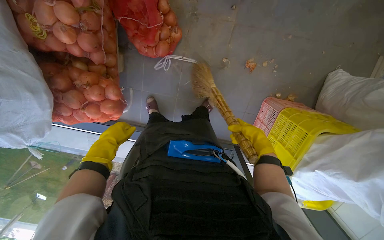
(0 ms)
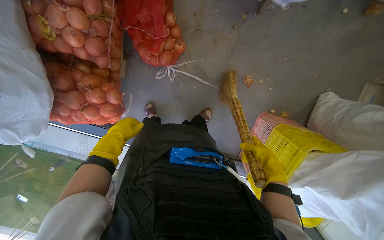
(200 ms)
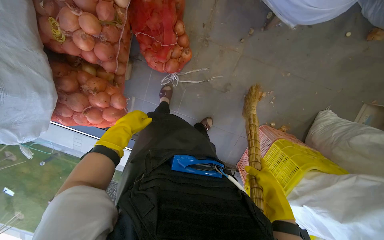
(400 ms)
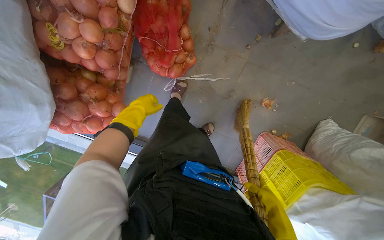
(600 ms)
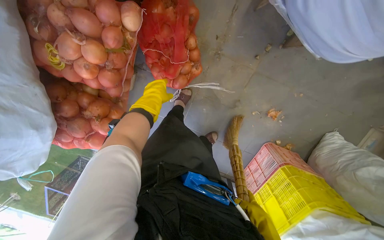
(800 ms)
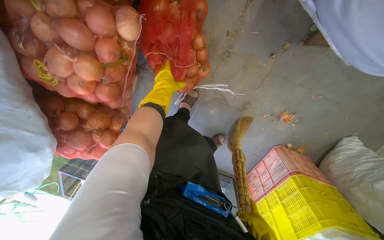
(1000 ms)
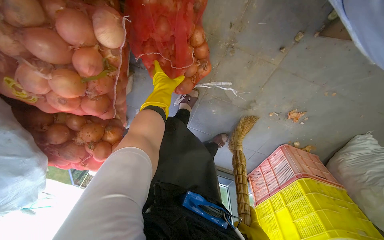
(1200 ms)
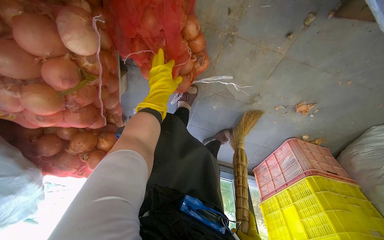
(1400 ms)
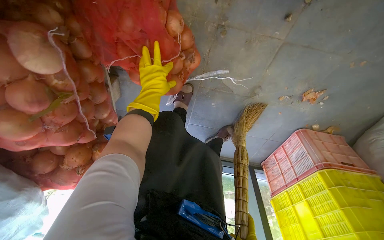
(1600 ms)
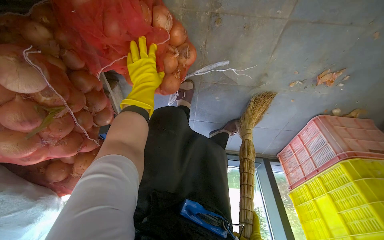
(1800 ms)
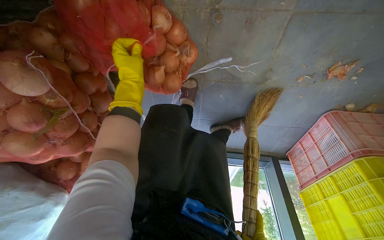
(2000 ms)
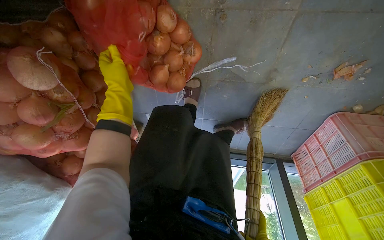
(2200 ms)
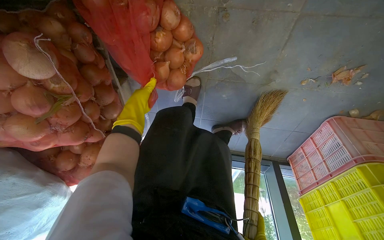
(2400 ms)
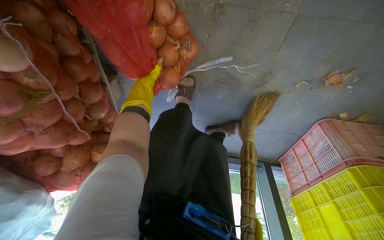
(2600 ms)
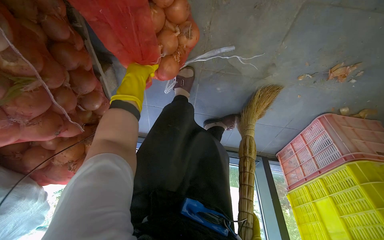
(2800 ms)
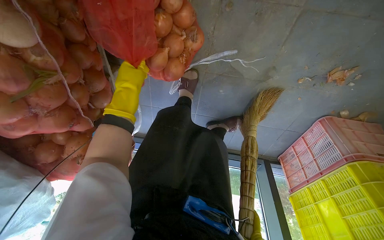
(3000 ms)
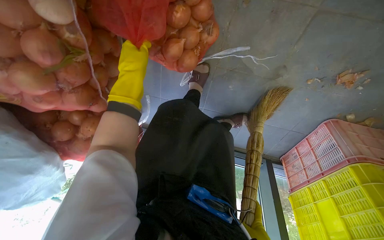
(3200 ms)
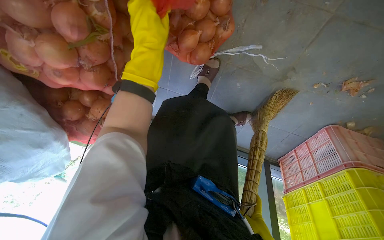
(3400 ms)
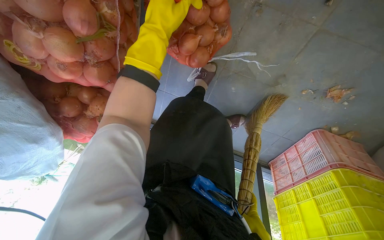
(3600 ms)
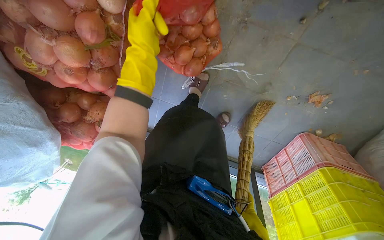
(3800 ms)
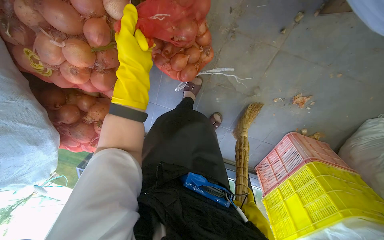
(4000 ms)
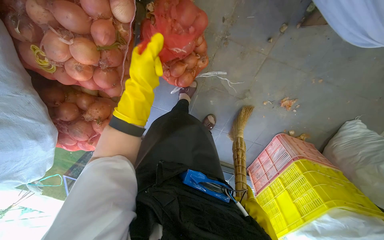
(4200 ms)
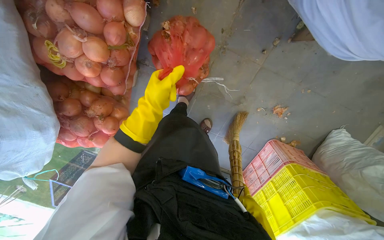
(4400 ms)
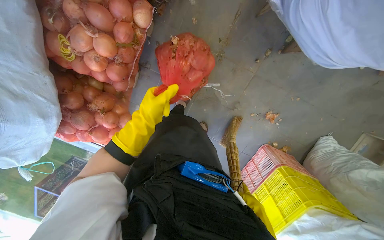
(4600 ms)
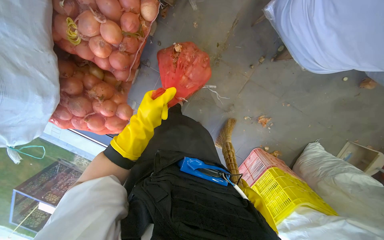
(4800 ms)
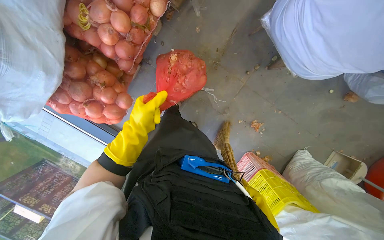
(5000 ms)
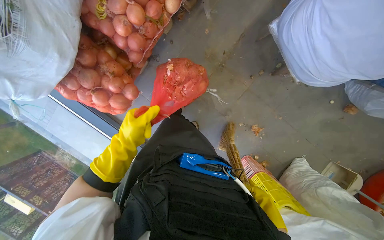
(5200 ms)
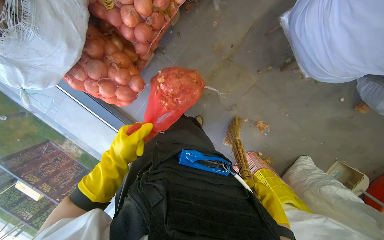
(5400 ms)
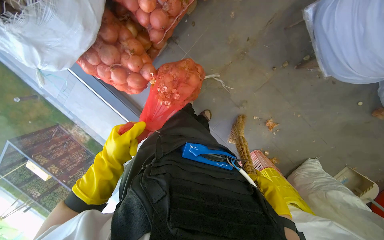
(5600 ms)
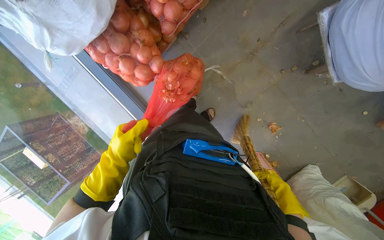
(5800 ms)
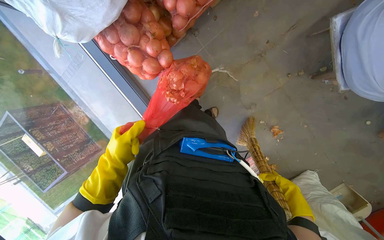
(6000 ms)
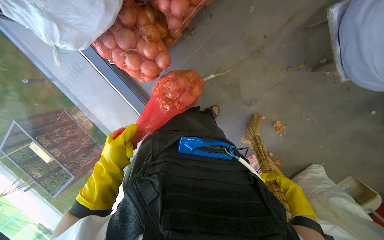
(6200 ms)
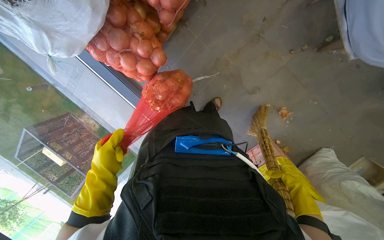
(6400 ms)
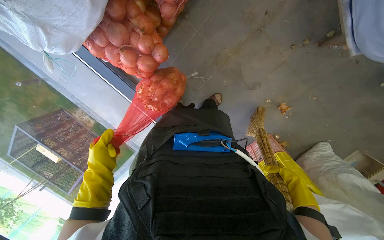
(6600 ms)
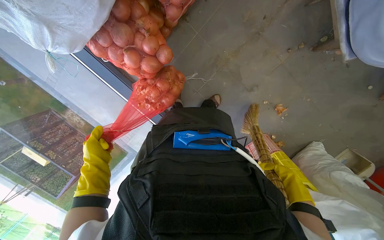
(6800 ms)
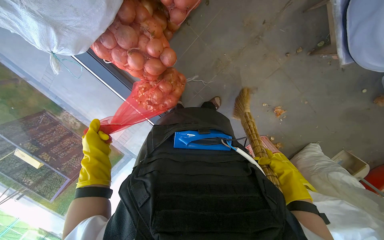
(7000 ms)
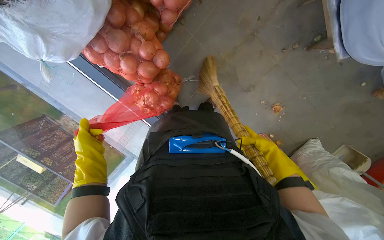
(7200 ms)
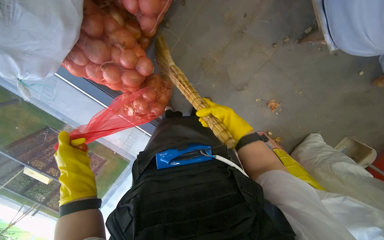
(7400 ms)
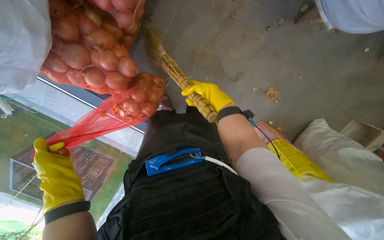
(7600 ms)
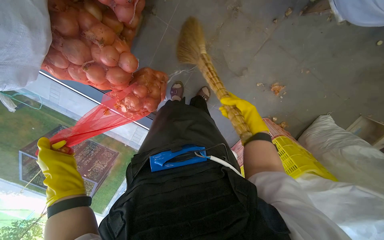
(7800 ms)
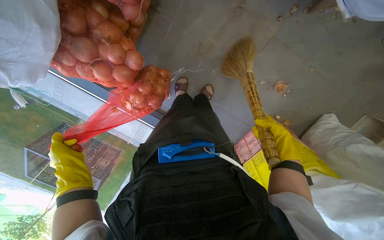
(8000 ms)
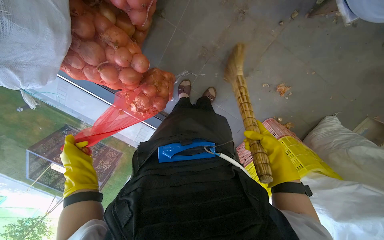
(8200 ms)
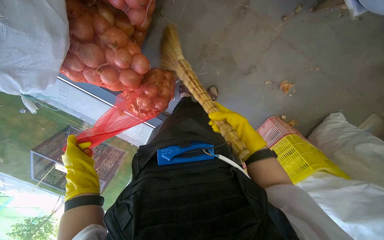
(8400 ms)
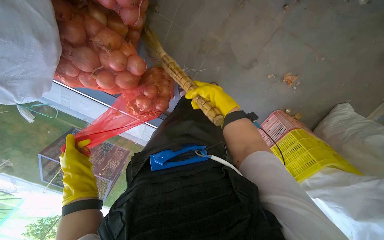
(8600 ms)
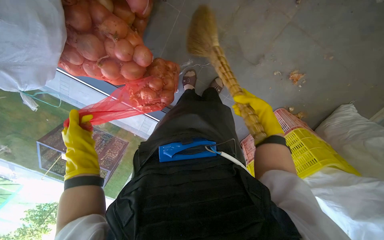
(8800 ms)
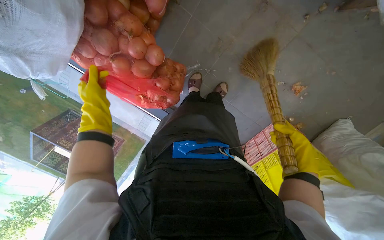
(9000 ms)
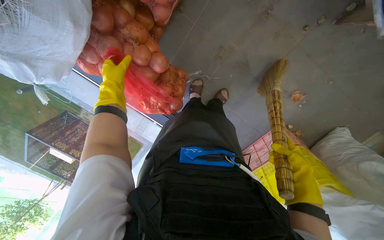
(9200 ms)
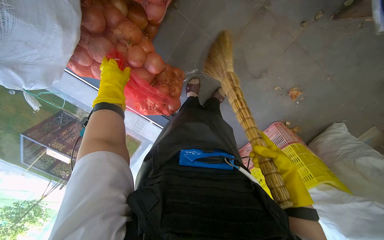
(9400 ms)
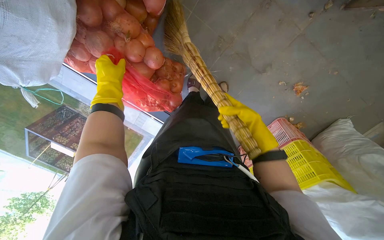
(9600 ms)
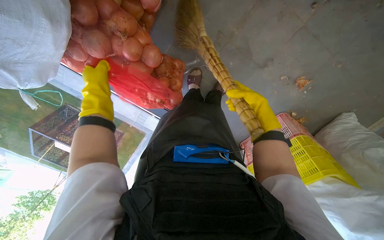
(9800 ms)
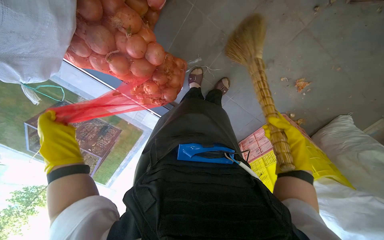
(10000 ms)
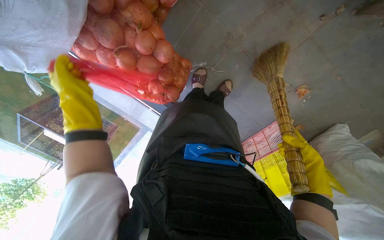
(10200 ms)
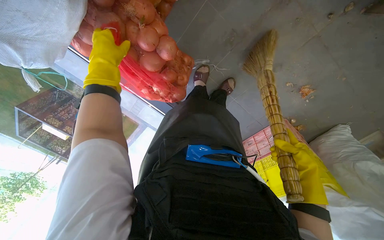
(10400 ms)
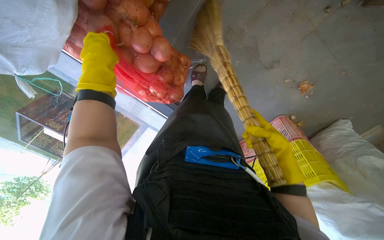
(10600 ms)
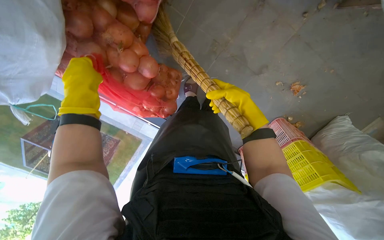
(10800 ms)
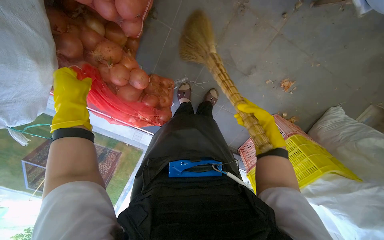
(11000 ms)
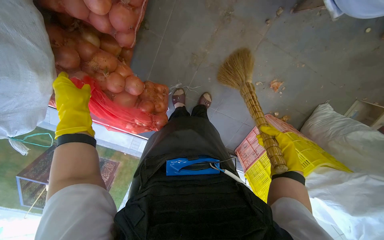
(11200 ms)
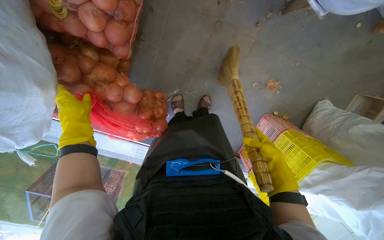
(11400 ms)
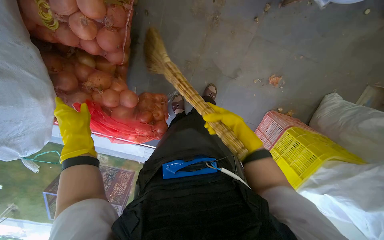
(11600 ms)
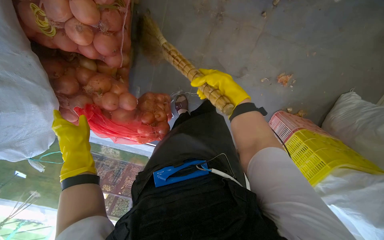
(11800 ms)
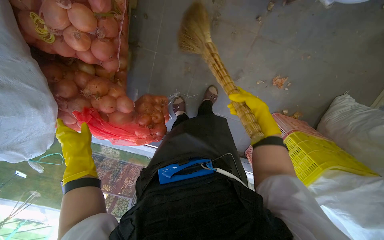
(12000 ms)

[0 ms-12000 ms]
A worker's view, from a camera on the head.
Job: sweeping floor.
The whole recording: Sweeping kitchen floor. The worker sweeps vegetable peels and debris from the kitchen floor into a bucket.
0 ms to 1600 ms: The camera is carried some 60 cm. The wearer looks roughly 20 degrees further downward.
1600 ms to 3000 ms: The left hand goes farther from the camera and returns, some 10 cm each way.
3000 ms to 4400 ms: The camera pitches upward, by roughly 15 degrees. The left hand heads down the picture, covering approximately 25 cm.
4400 ms to 6000 ms: Everything in view rotates approximately 30 degrees clockwise. The left hand shifts some 50 cm down the picture.
6000 ms to 7600 ms: The left hand goes about 10 cm nearer to the camera, while the right hand shifts some 40 cm up the picture and to the left.
7600 ms to 9000 ms: The left hand goes some 20 cm up the picture and farther from the camera. Meanwhile the right hand goes left and right, roughly 25 cm each way, reversing 2 times.
9000 ms to 10400 ms: The right hand goes up the picture and returns, roughly 15 cm each way, while the left hand moves up and down the picture over approximately 25 cm, changing direction 2 times.
10400 ms to 12000 ms: The right hand moves left and right over roughly 25 cm, changing direction 3 times.

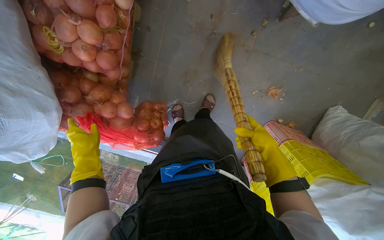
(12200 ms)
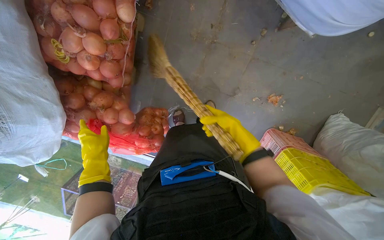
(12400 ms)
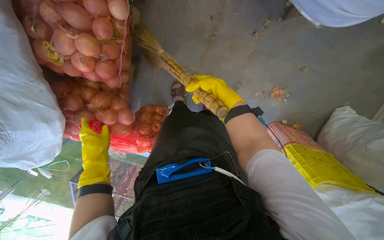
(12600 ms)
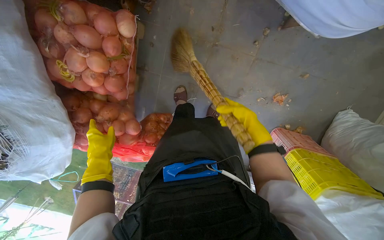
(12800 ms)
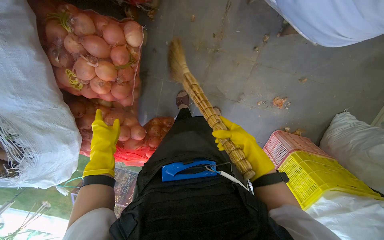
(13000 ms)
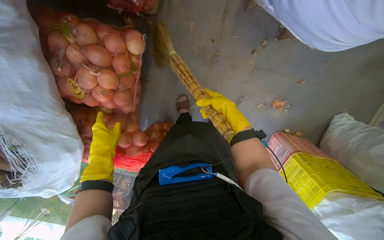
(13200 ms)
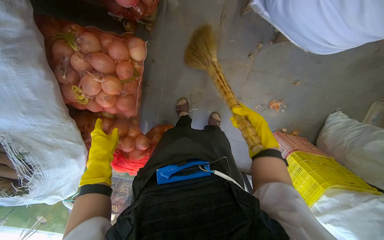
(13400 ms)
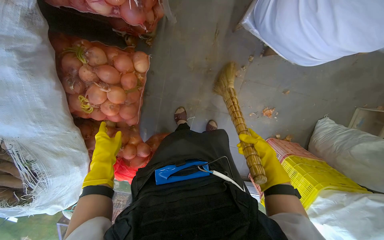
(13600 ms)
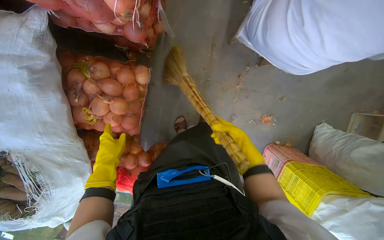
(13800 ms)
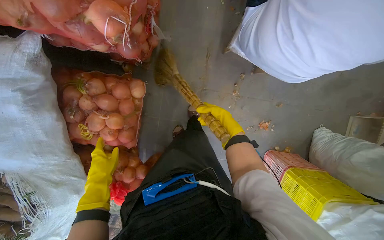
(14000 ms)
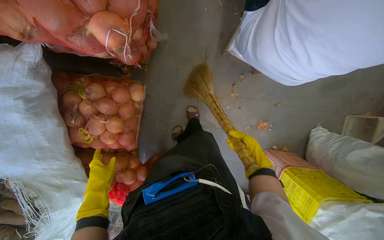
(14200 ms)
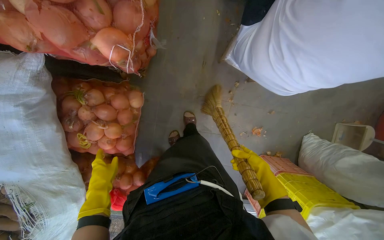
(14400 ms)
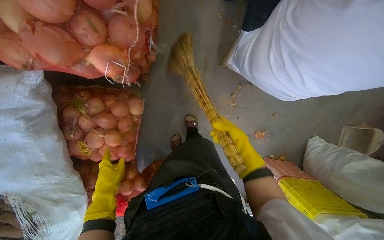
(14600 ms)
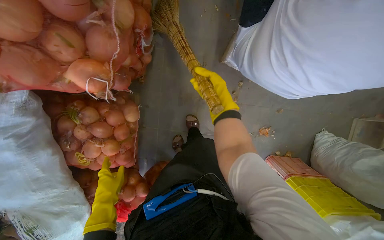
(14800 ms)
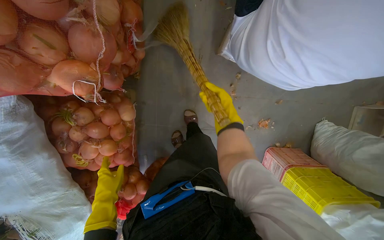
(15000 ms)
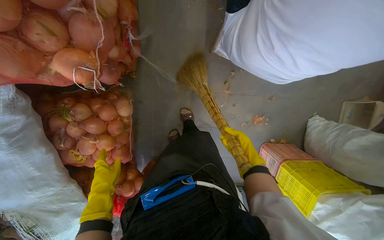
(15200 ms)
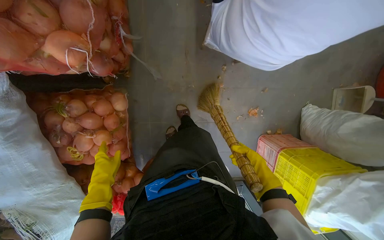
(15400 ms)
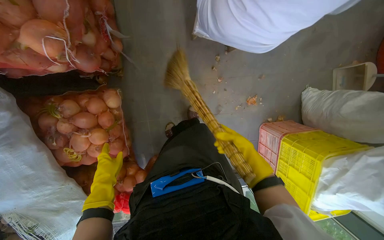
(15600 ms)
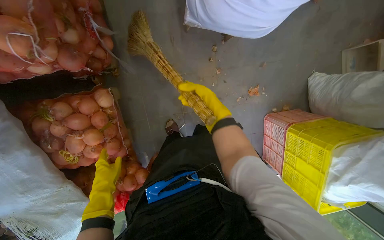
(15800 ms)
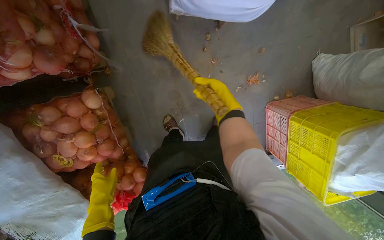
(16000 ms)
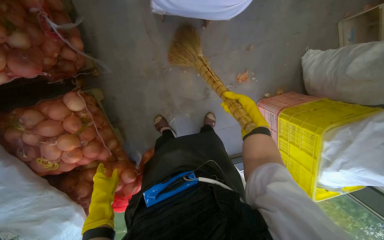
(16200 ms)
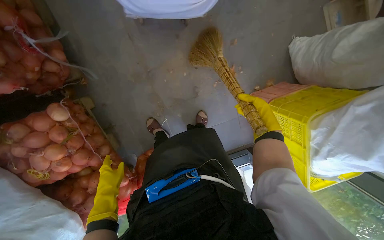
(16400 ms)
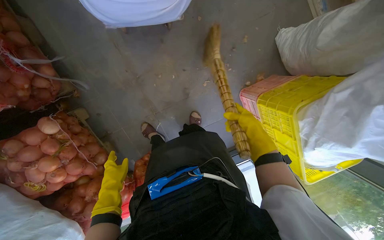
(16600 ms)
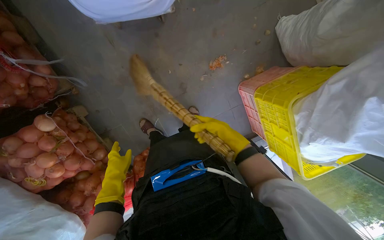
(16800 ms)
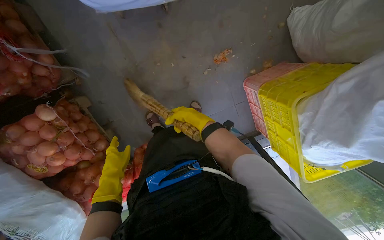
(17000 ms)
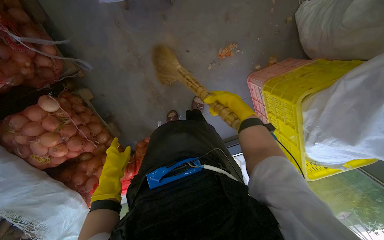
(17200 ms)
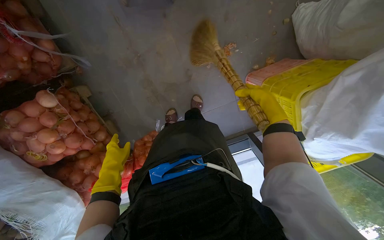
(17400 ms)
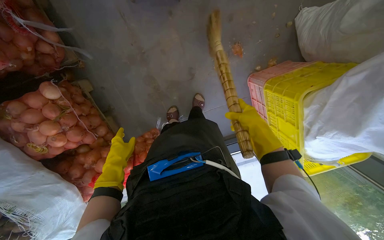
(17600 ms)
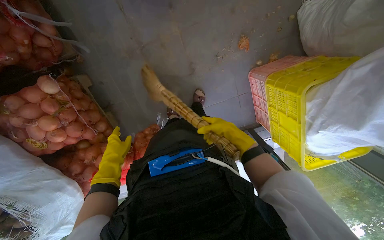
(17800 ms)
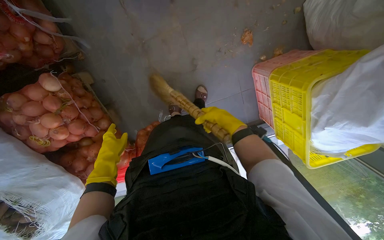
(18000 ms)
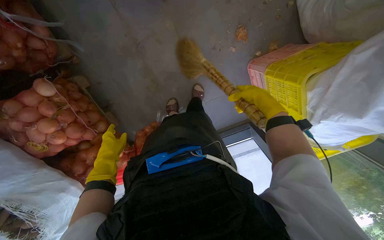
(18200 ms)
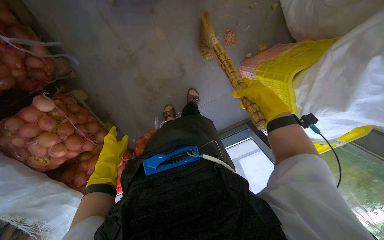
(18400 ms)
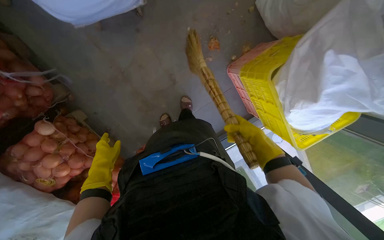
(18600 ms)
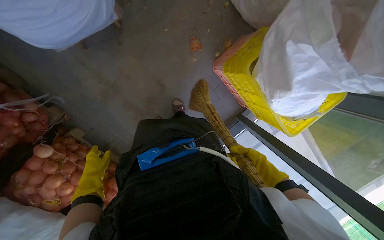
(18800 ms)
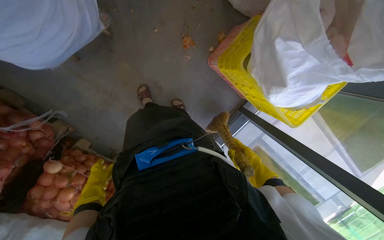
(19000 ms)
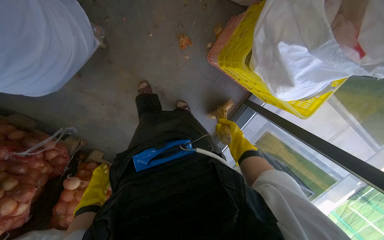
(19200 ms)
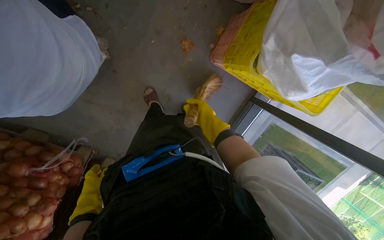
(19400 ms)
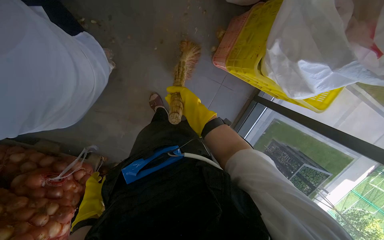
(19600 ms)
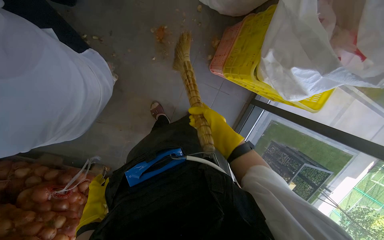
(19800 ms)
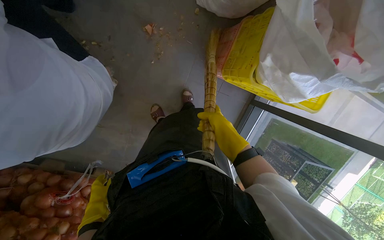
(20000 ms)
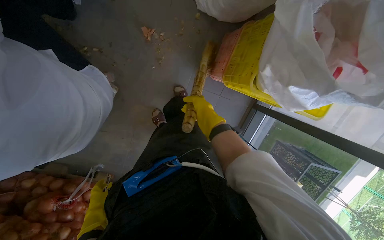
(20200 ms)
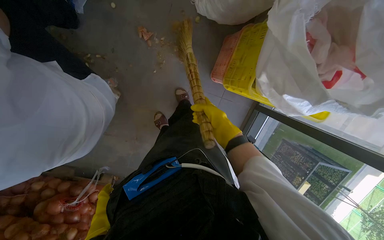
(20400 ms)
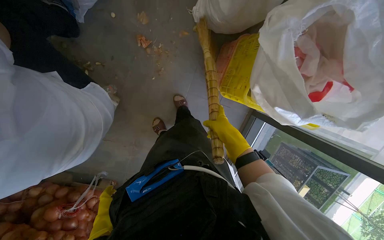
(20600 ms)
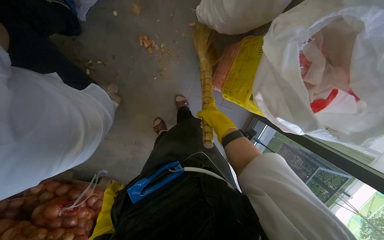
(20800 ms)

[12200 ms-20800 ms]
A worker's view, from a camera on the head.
Job: sweeping floor.
The whole recording: Sweeping kitchen floor. The worker sweeps vegetable peels and debris from the kitchen floor into a bucket.
12200 ms to 13600 ms: The right hand travels to the left and back again, roughly 15 cm each way.
13600 ms to 15000 ms: The right hand swings up and down the picture, some 25 cm each way, with 2 reversals.
15000 ms to 16600 ms: The wearer moves to the right, approximately 50 cm. The scene rotates counterclockwise by approximately 30 degrees.
16600 ms to 18000 ms: The right hand goes left and right, about 20 cm each way, reversing 2 times.
18000 ms to 19400 ms: Everything in view rotates about 40 degrees counterclockwise. The right hand moves nearer and farther over roughly 20 cm, changing direction 2 times.
